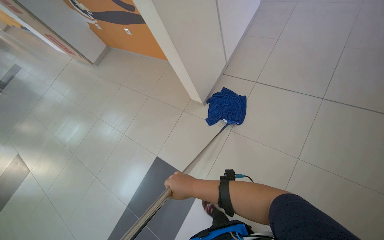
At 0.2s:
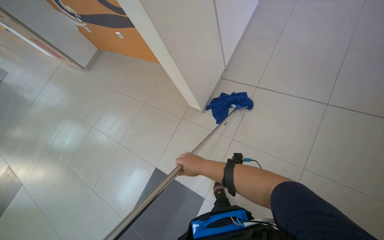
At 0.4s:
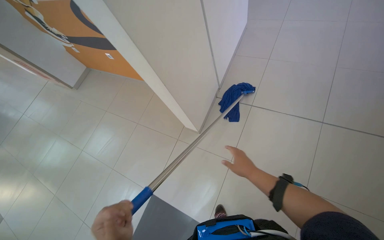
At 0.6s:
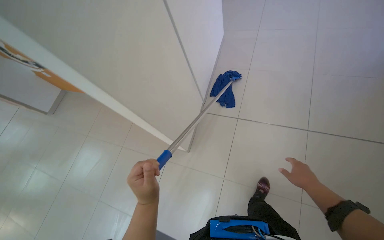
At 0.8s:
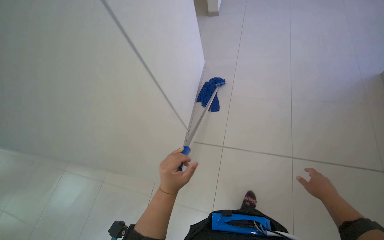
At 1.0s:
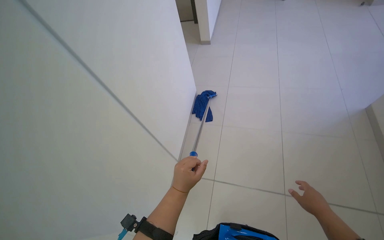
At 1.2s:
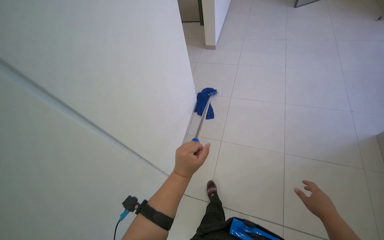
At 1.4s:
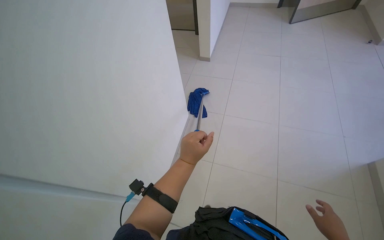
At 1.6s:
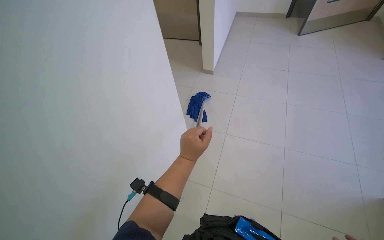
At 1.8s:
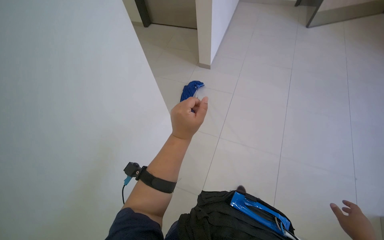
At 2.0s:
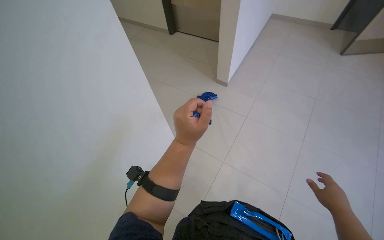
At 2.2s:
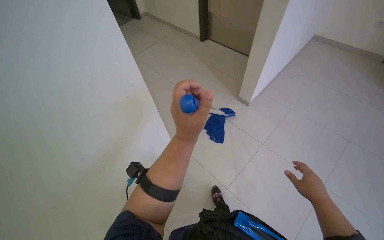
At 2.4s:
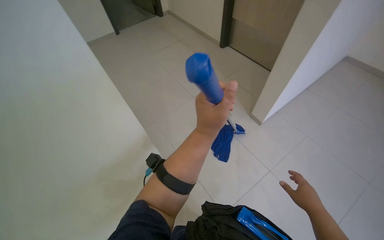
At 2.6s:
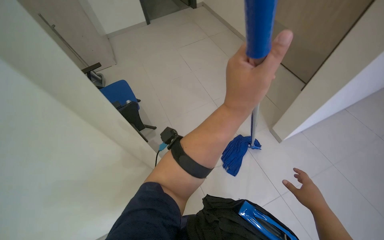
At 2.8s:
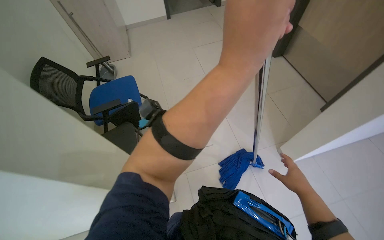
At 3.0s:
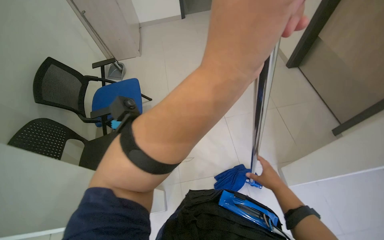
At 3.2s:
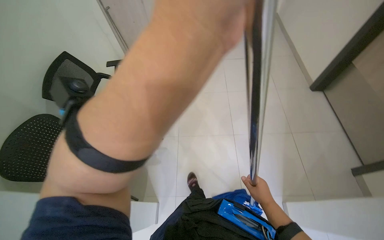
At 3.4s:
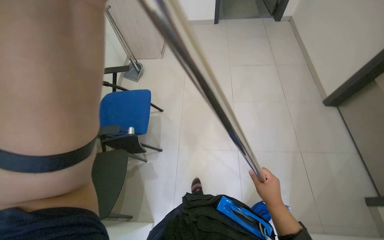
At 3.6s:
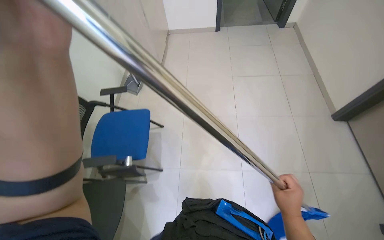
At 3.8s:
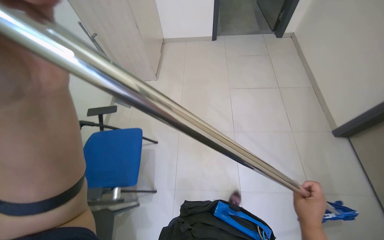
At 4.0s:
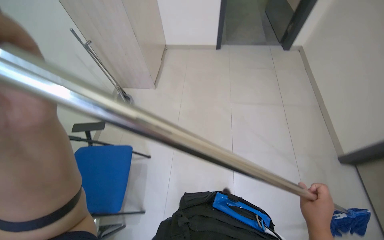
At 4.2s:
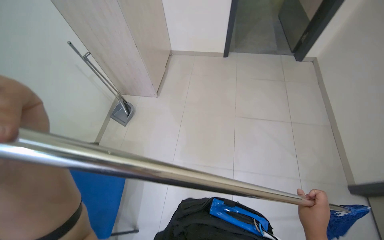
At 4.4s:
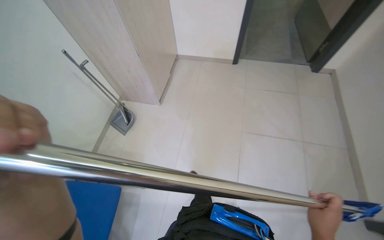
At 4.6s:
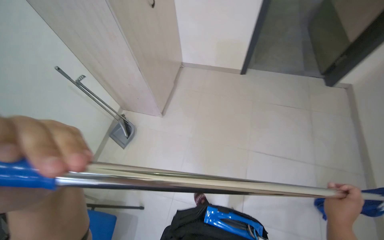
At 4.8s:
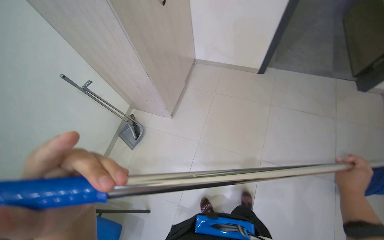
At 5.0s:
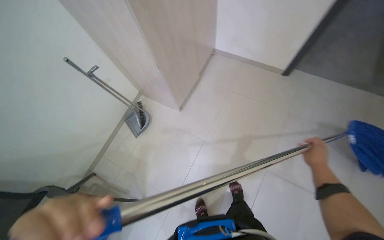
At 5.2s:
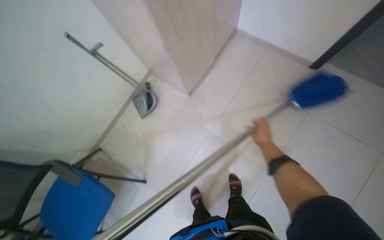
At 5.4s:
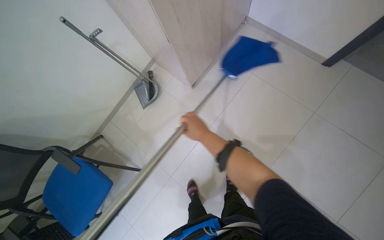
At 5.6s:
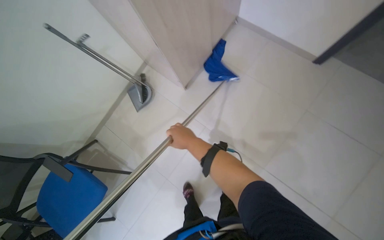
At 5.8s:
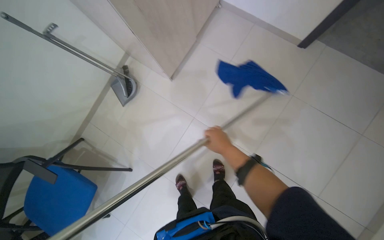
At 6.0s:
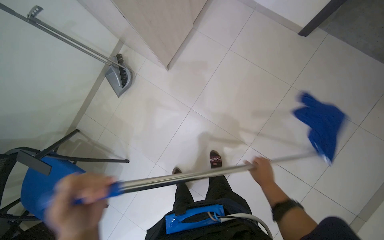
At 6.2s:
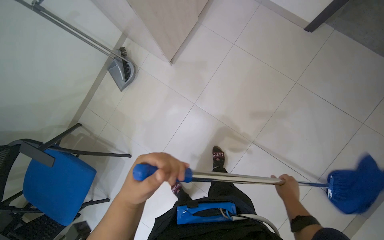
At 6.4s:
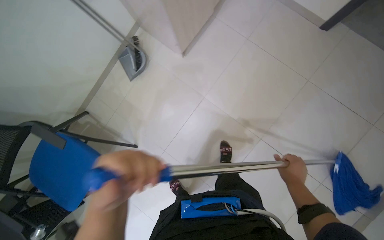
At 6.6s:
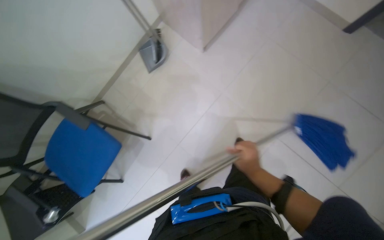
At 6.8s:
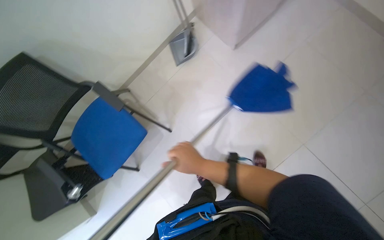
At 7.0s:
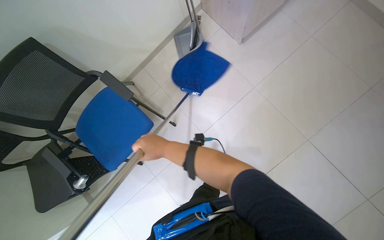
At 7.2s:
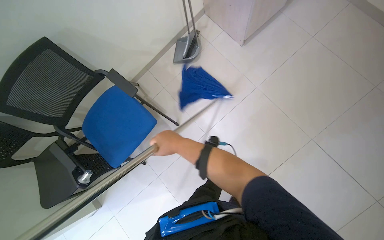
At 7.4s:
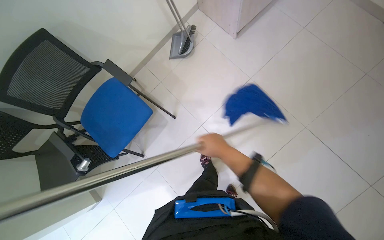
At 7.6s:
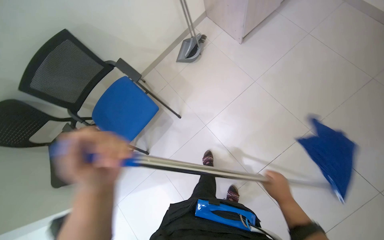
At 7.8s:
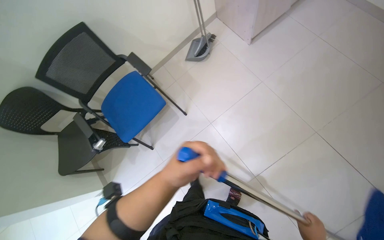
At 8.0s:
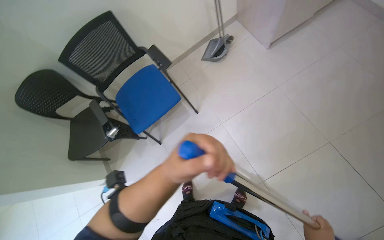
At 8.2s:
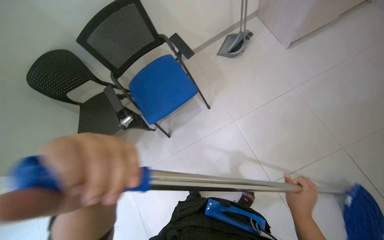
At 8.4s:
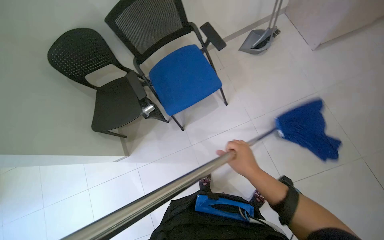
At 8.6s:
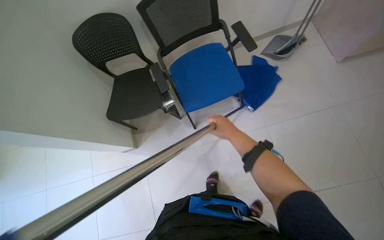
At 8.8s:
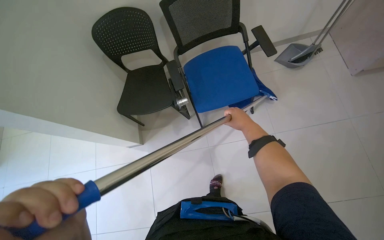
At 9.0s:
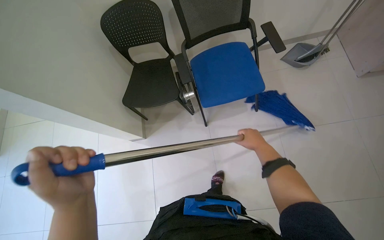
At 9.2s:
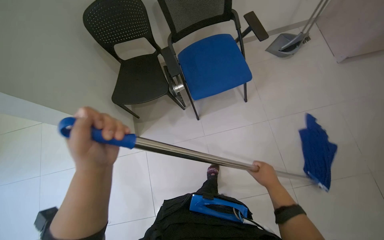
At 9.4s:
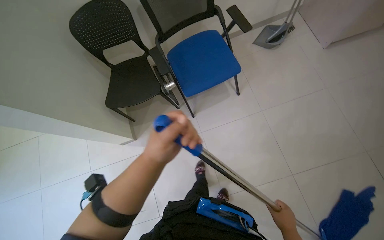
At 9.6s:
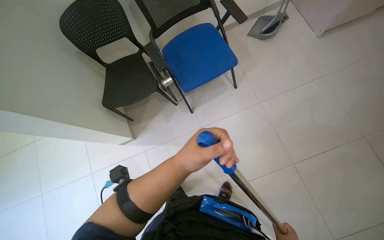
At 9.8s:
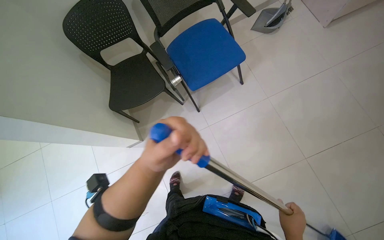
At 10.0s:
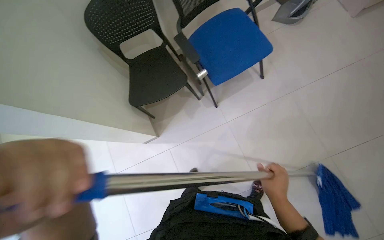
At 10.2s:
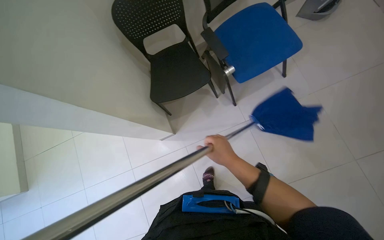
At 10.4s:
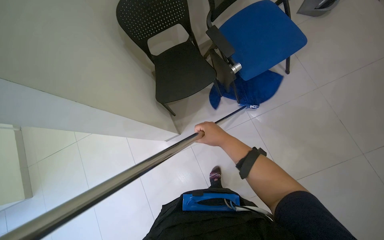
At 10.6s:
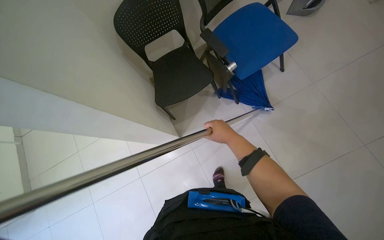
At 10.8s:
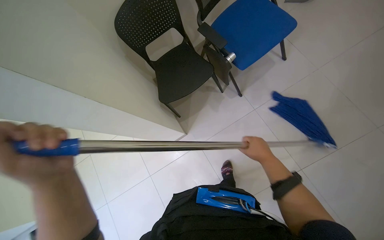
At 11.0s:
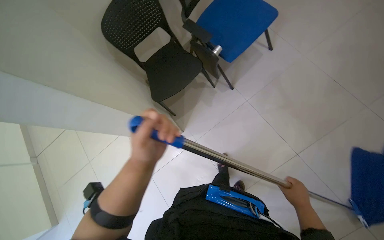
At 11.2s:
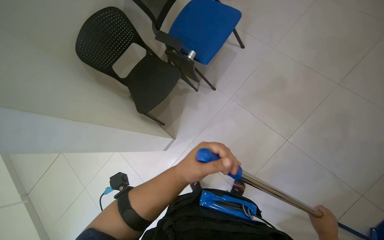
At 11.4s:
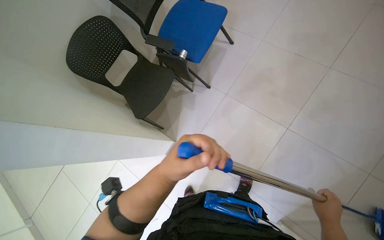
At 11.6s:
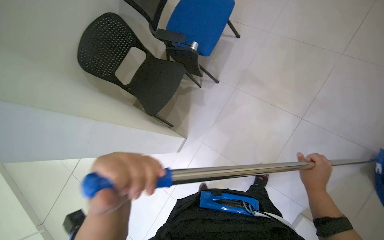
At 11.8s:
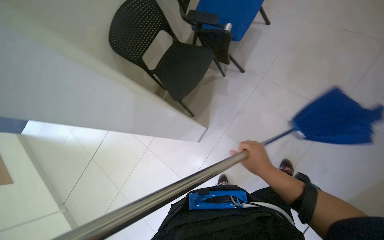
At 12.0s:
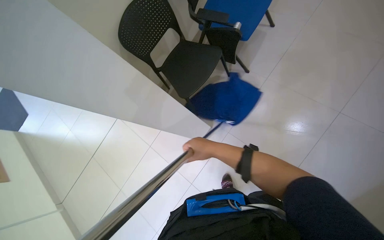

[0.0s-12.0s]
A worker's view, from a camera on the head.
Job: mopping floor.
The whole recording: Mopping the floor. The worker mops the tiled floor with a blue mop.
0.0s to 1.6s: The view tilts approximately 10 degrees upward.
1.6s to 3.0s: The wearer's head swings some 40 degrees to the left.
3.0s to 4.4s: The head travels some 1.5 m.
4.4s to 6.0s: The wearer moves approximately 70 cm. The head turns to the left by about 20 degrees. The wearer looks about 30 degrees further downward.
6.0s to 7.6s: The wearer moves roughly 60 cm.
7.6s to 9.0s: The head travels to the left, about 60 cm. The scene turns approximately 30 degrees clockwise in the picture.
10.4s to 12.0s: The scene turns roughly 30 degrees counterclockwise in the picture. The right hand goes to the right and returns, some 40 cm each way.

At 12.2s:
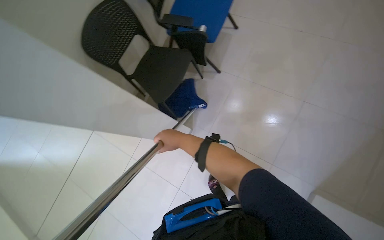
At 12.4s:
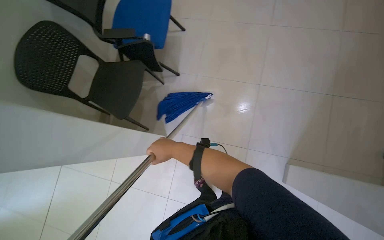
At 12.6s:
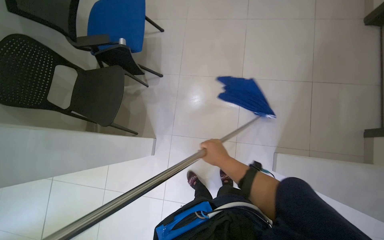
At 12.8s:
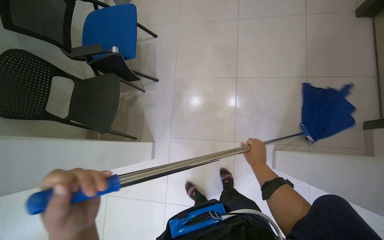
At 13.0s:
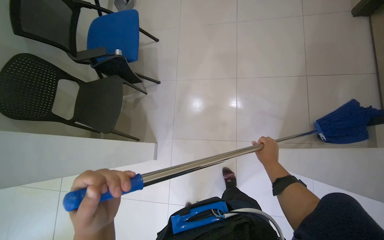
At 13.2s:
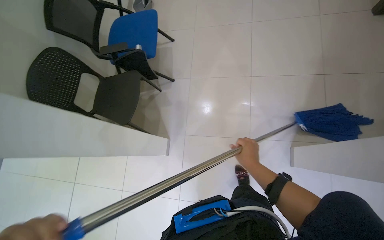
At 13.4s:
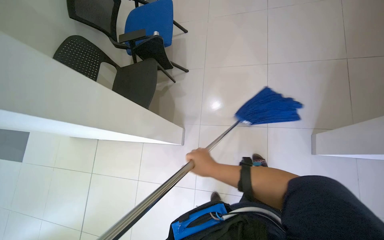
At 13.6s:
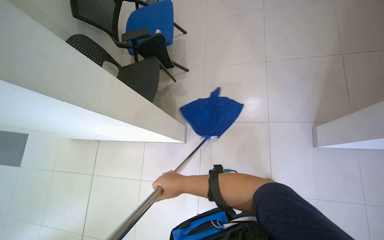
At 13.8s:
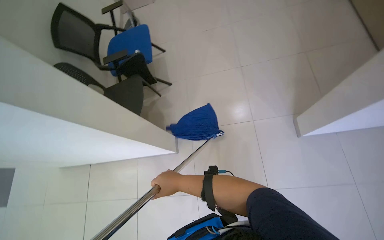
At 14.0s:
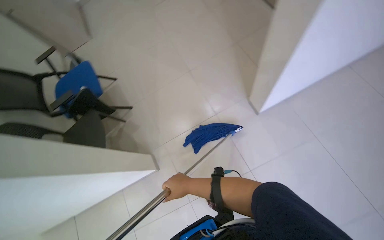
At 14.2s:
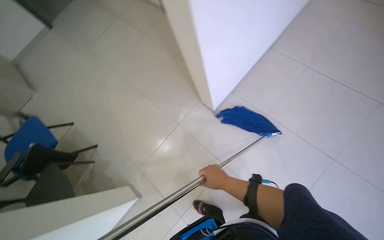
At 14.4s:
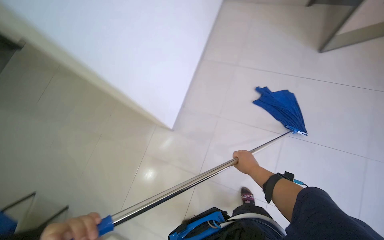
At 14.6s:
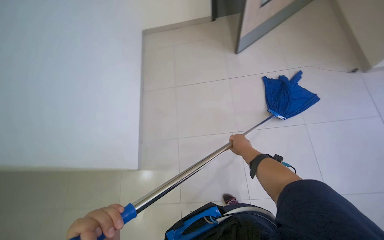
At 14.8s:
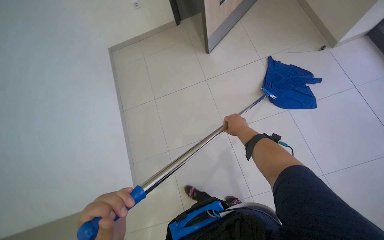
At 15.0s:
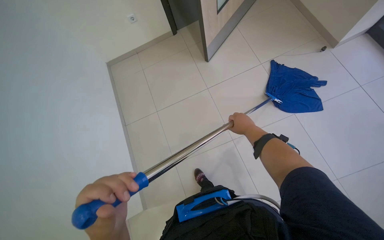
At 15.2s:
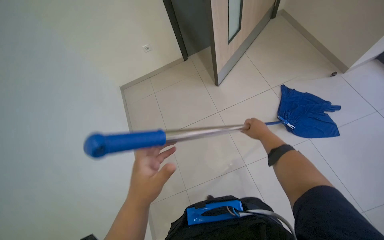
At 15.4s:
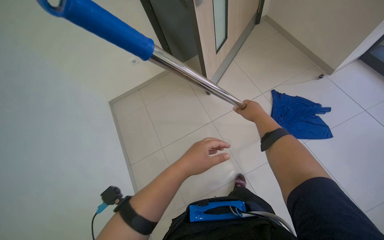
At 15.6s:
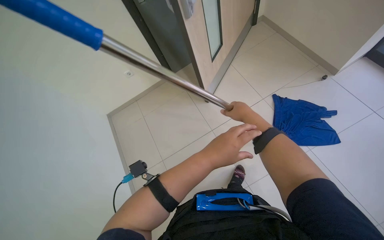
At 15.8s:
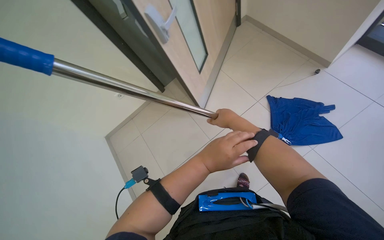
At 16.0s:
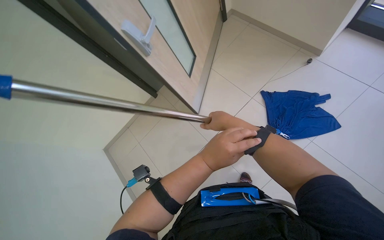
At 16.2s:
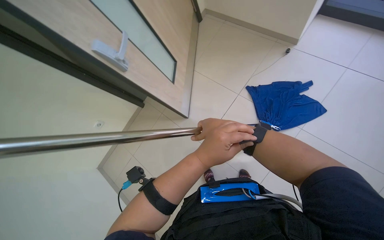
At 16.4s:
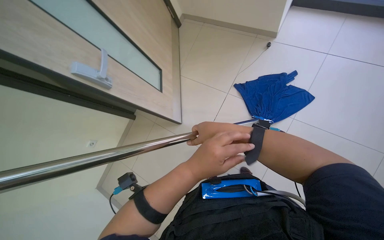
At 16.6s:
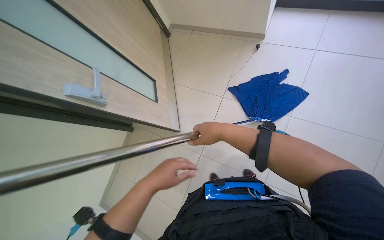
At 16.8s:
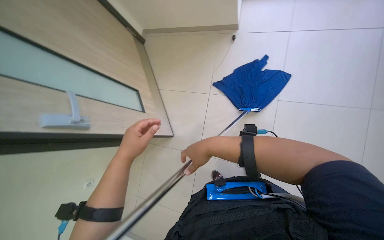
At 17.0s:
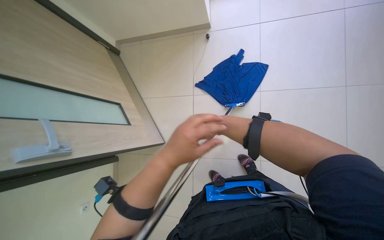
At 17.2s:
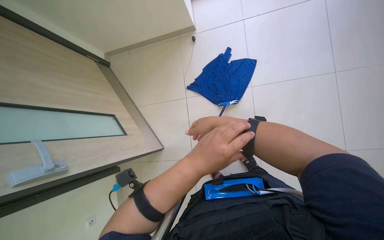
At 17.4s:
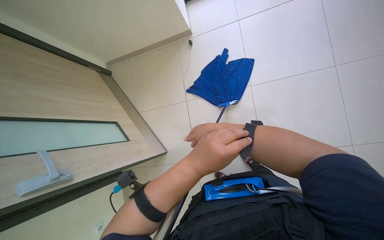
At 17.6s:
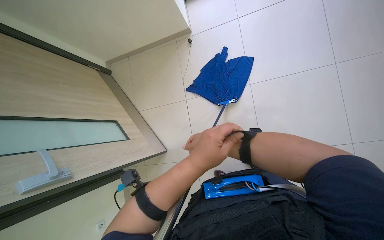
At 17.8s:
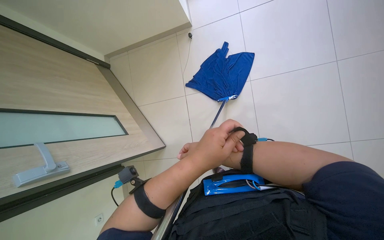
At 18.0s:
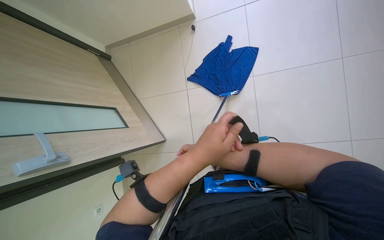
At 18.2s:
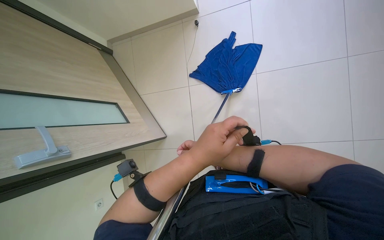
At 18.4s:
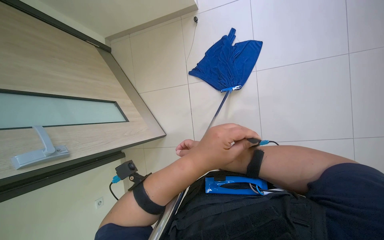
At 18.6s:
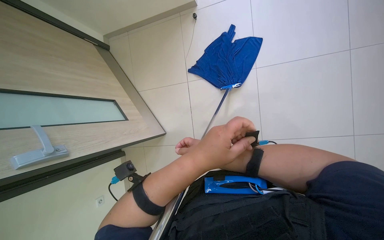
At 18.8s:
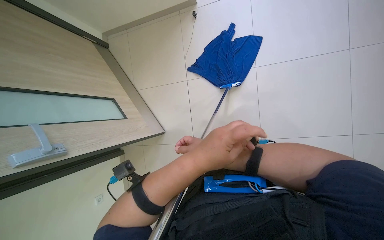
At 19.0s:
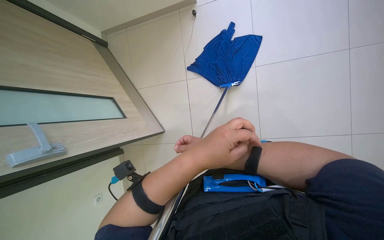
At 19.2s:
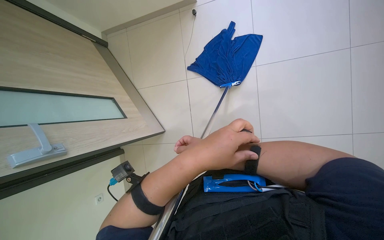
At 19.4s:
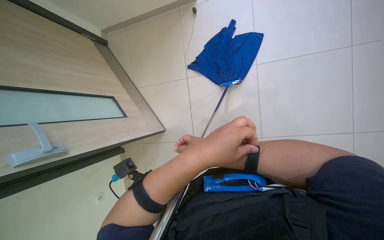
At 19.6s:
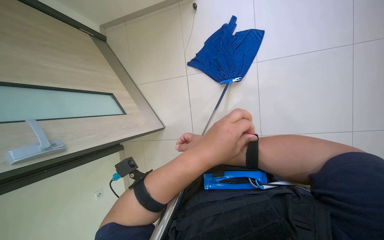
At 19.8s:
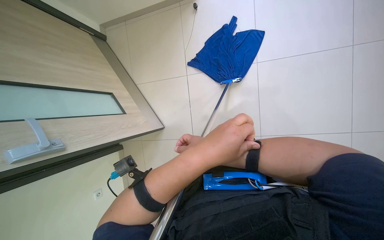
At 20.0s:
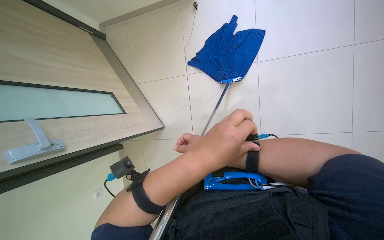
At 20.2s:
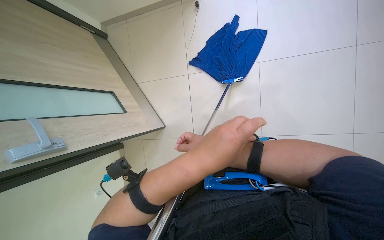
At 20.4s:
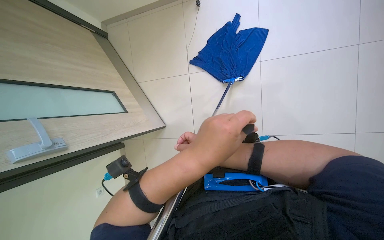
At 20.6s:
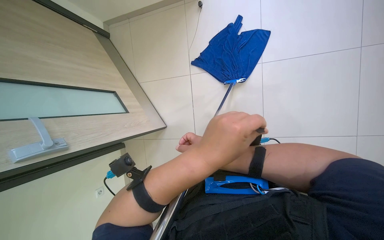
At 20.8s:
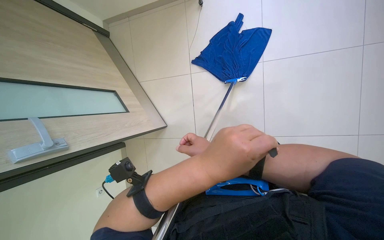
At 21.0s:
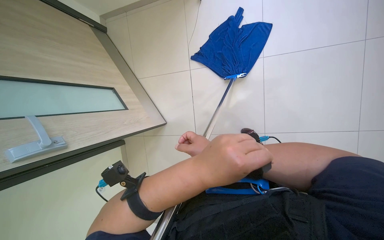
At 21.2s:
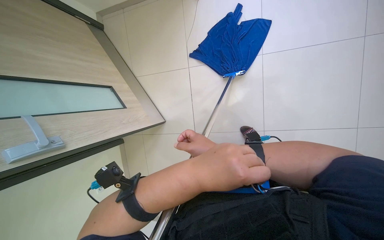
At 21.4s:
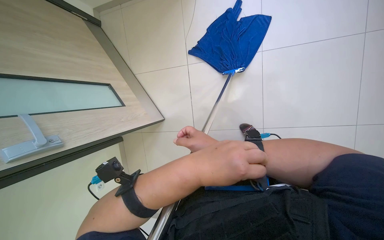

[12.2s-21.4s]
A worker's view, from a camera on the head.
Job: mopping floor.
The whole recording: Mopping the floor. The worker mops the tiled floor with a blue mop.
12.2s to 13.8s: Everything in view rotates some 35 degrees counterclockwise.
15.2s to 16.8s: The camera is carried approximately 60 cm. The scene turns approximately 55 degrees counterclockwise in the picture.
16.8s to 18.4s: The left hand moves to the right, approximately 20 cm.
